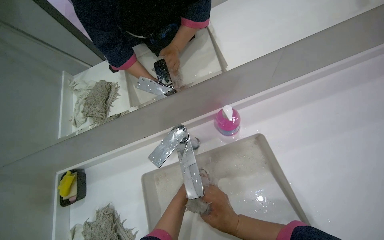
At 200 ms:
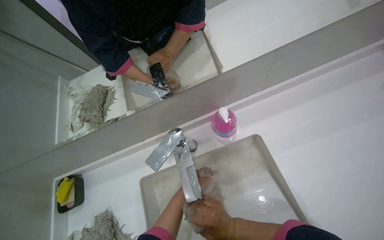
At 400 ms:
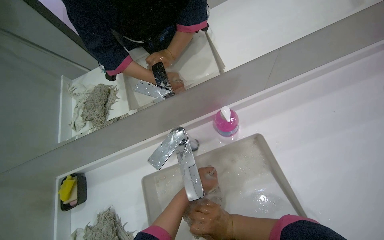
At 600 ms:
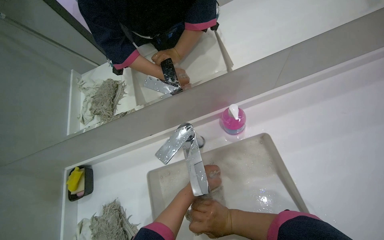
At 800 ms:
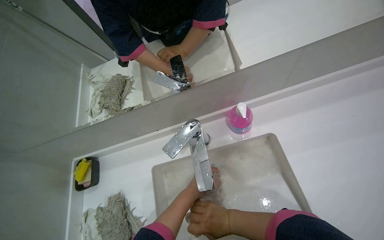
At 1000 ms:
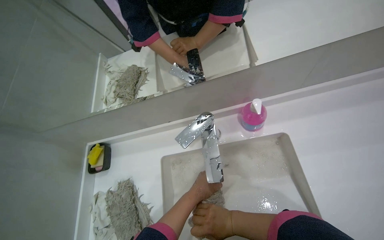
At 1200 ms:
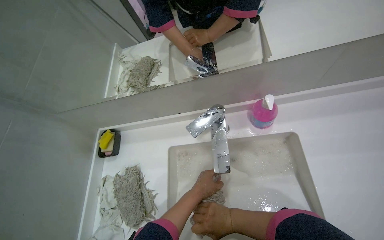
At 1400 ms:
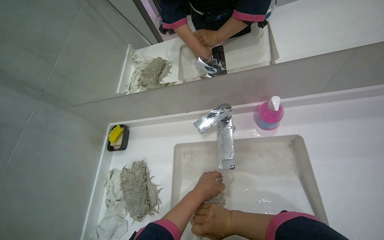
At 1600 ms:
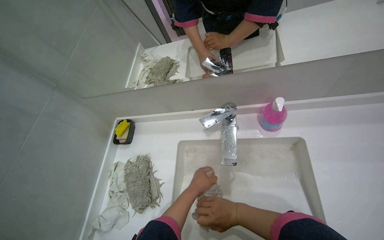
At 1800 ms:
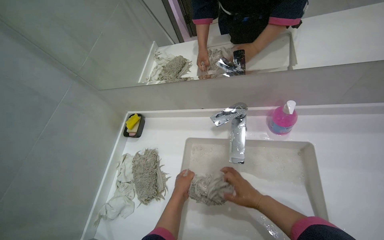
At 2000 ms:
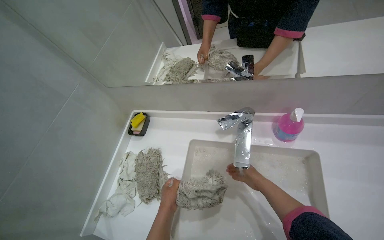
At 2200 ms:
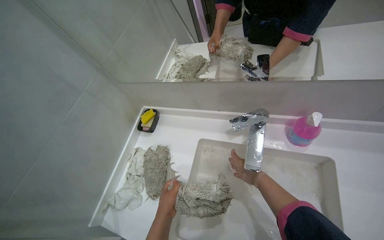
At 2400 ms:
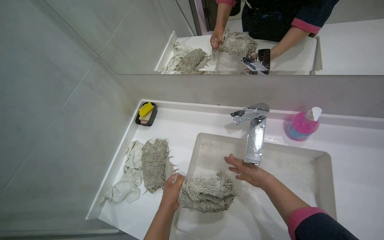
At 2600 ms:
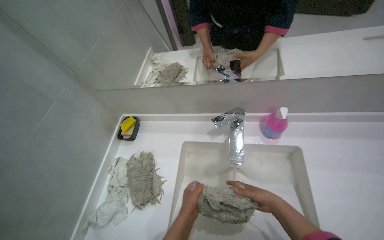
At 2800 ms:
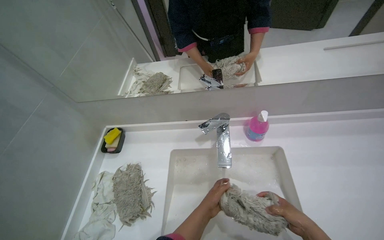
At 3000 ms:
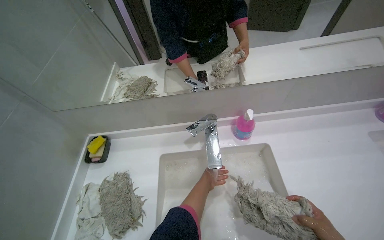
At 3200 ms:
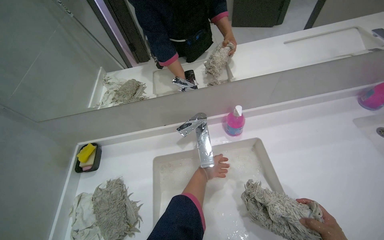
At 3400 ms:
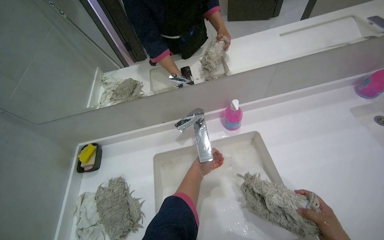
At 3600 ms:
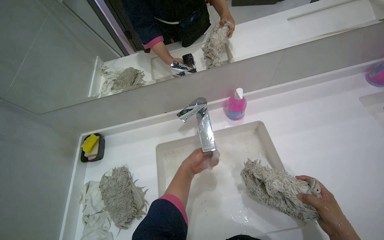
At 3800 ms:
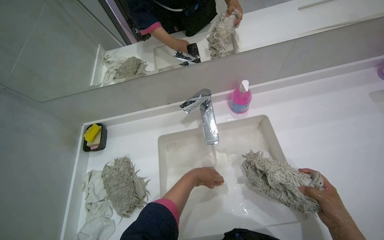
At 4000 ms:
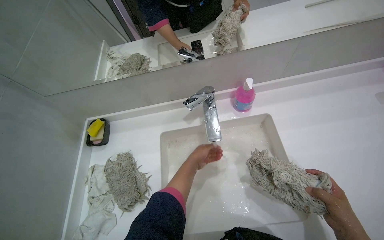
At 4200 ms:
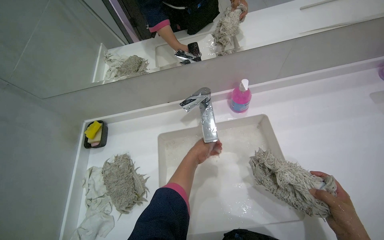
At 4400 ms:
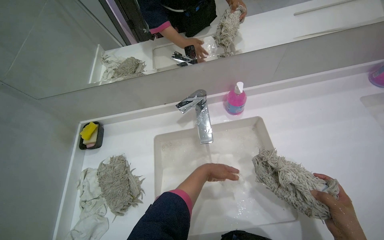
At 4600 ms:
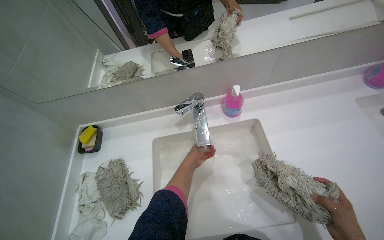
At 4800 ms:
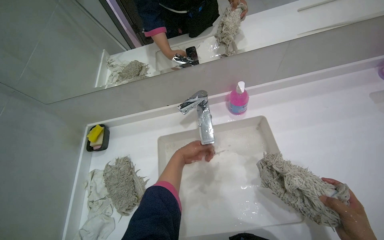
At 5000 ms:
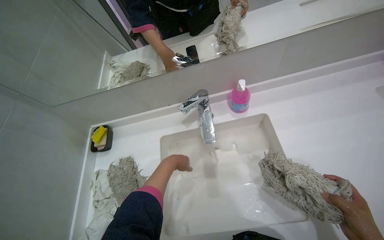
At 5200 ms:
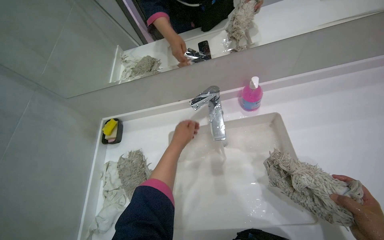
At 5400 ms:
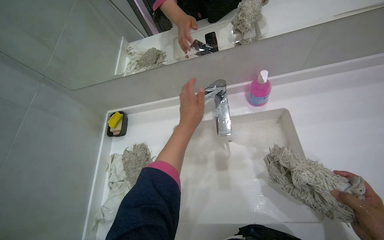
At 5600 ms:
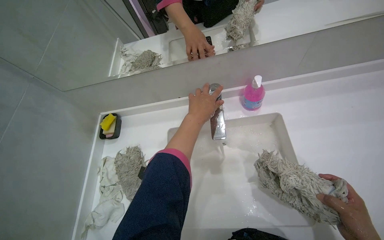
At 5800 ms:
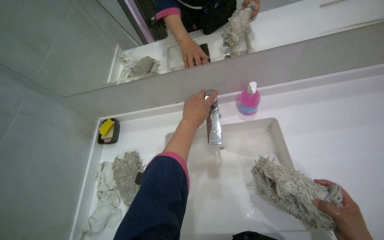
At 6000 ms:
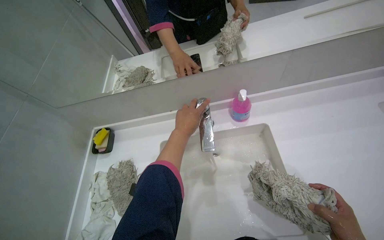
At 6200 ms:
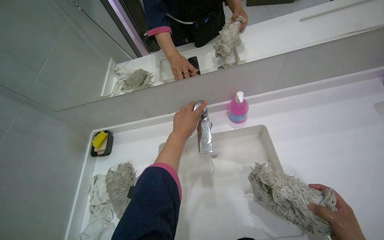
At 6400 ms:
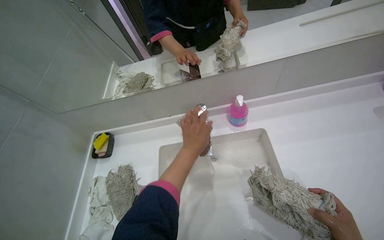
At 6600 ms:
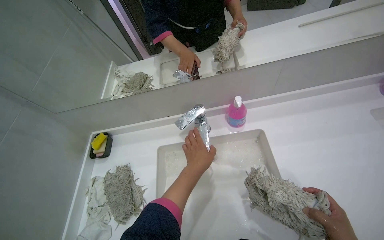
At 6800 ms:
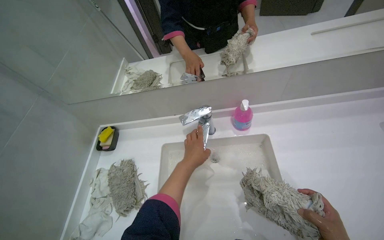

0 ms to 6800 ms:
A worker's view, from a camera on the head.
Job: preparing cleaning supplies.
The whole recording: Washing mop heads in sink. The worker washes and rinses mop heads in the sink, applying cleaner.
0 ms to 1400 ms: The wearer's head swings approximately 20 degrees to the left.
1400 ms to 2800 ms: The right hand travels to the right and nearer to the camera by roughly 25 cm. The left hand moves some 20 cm to the left and comes back.
4000 ms to 5400 ms: The left hand heads nearer to the camera and up the picture, covering roughly 20 cm.

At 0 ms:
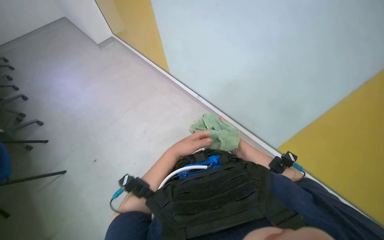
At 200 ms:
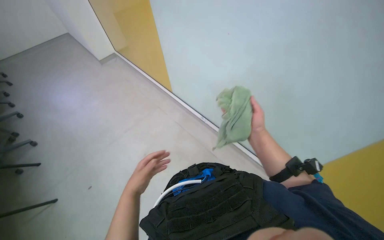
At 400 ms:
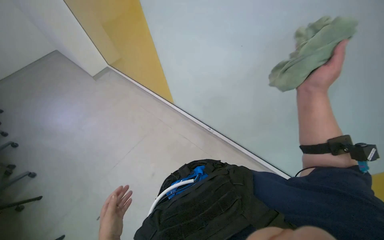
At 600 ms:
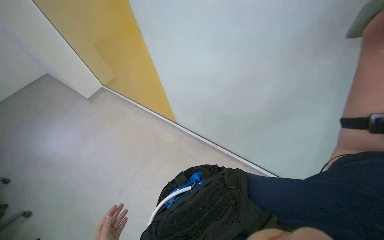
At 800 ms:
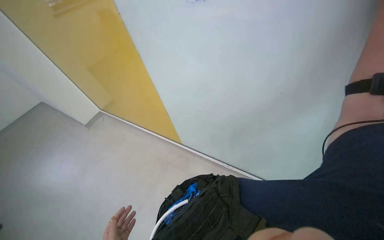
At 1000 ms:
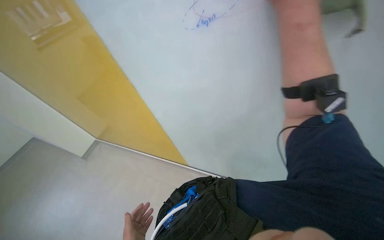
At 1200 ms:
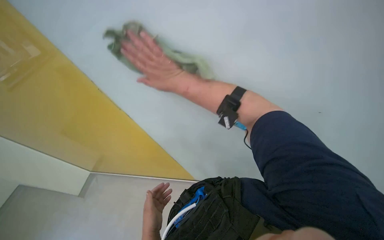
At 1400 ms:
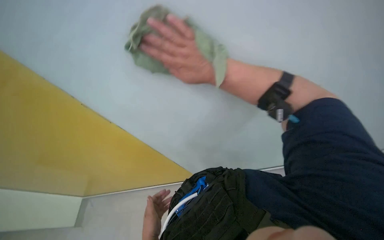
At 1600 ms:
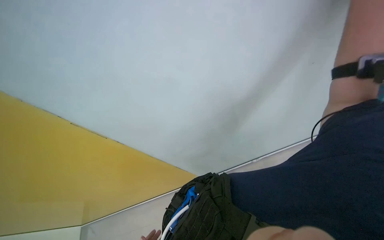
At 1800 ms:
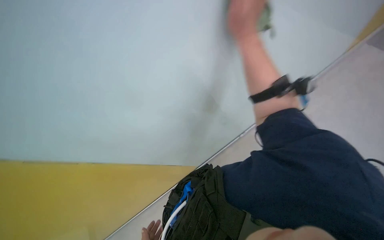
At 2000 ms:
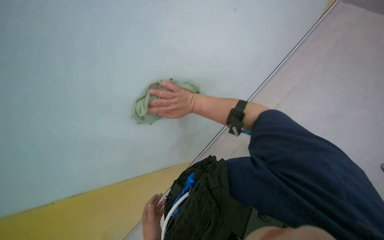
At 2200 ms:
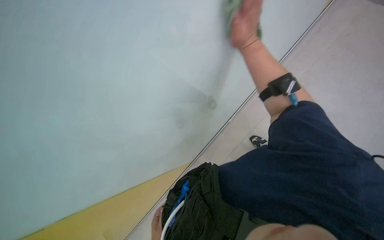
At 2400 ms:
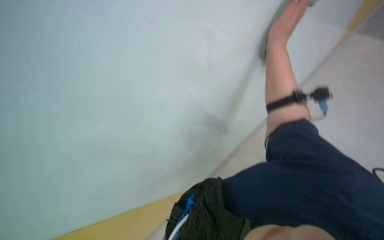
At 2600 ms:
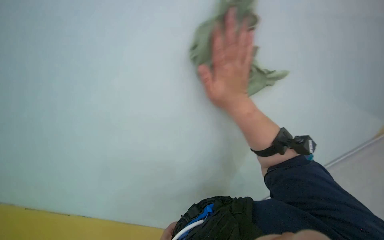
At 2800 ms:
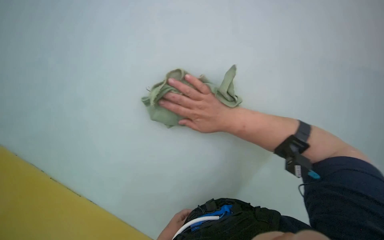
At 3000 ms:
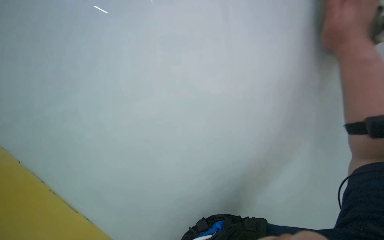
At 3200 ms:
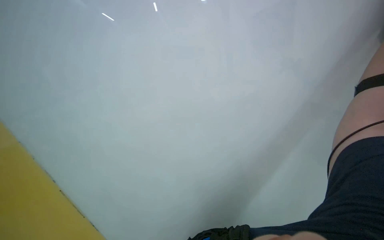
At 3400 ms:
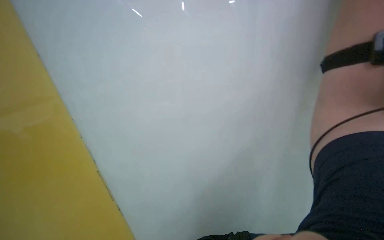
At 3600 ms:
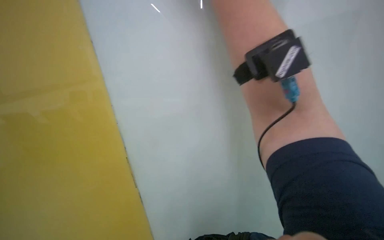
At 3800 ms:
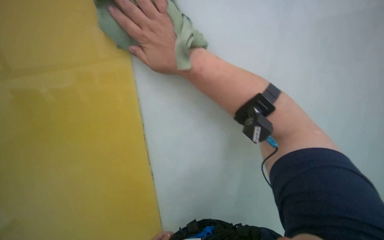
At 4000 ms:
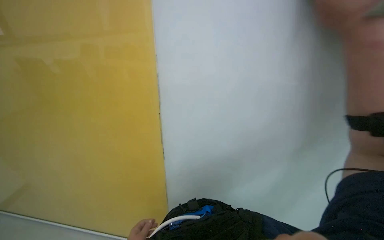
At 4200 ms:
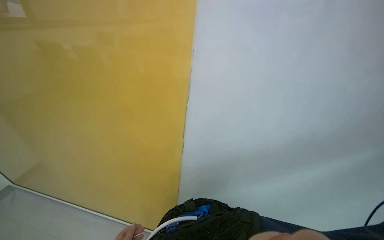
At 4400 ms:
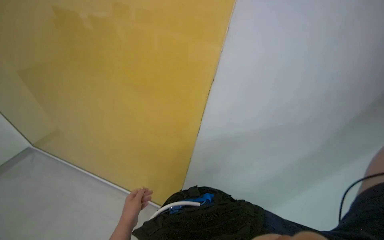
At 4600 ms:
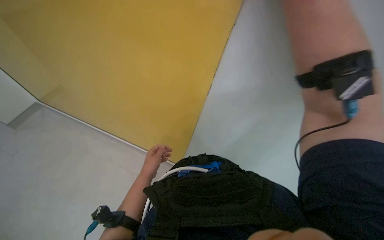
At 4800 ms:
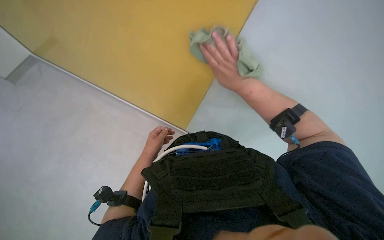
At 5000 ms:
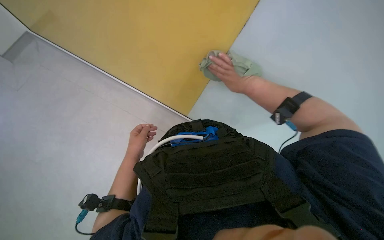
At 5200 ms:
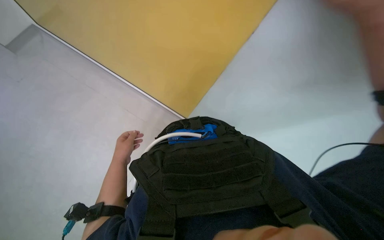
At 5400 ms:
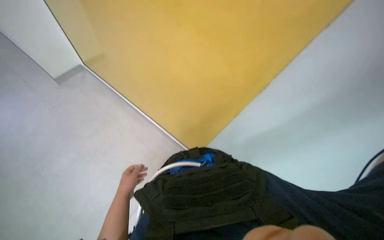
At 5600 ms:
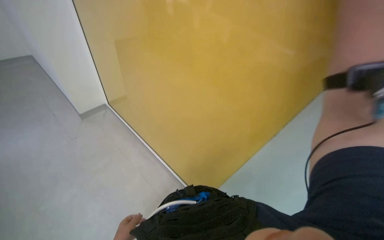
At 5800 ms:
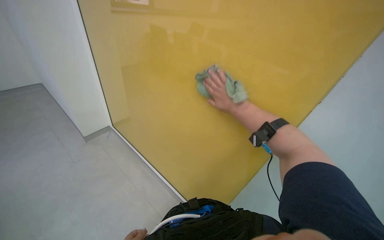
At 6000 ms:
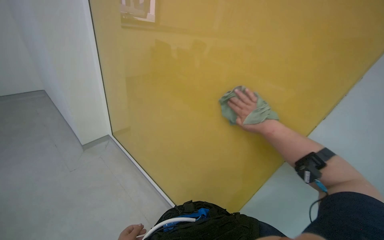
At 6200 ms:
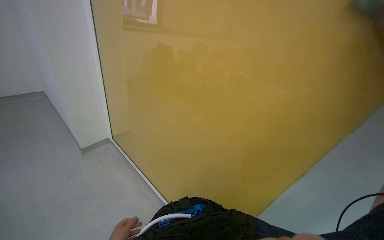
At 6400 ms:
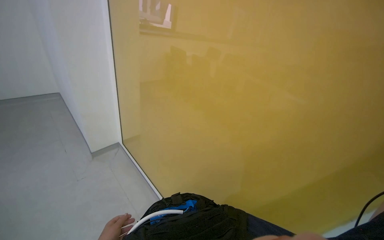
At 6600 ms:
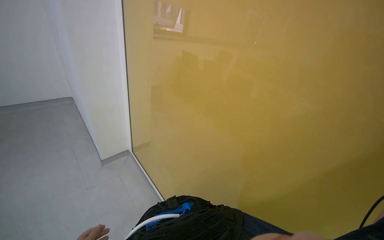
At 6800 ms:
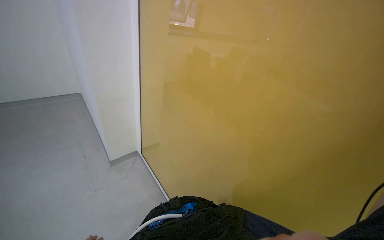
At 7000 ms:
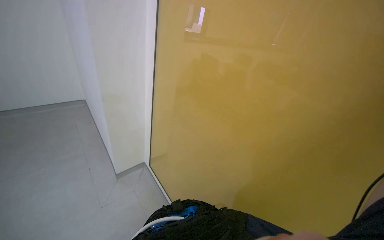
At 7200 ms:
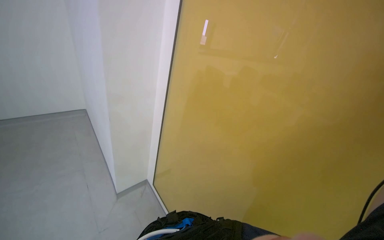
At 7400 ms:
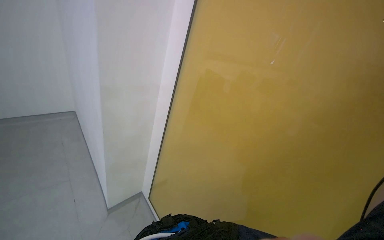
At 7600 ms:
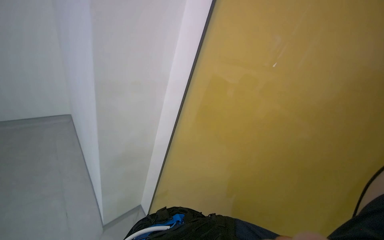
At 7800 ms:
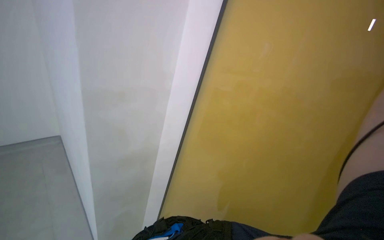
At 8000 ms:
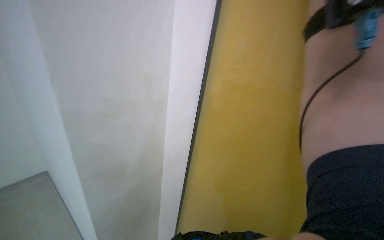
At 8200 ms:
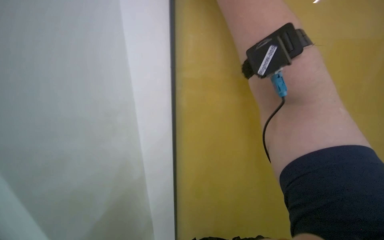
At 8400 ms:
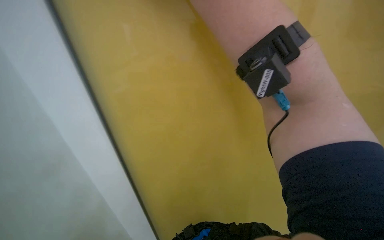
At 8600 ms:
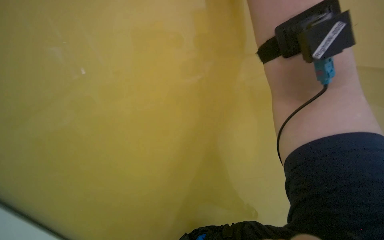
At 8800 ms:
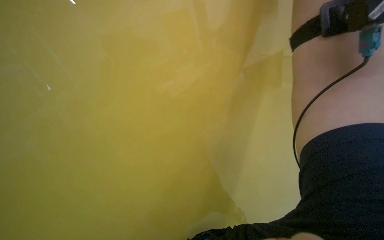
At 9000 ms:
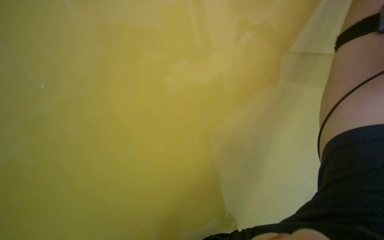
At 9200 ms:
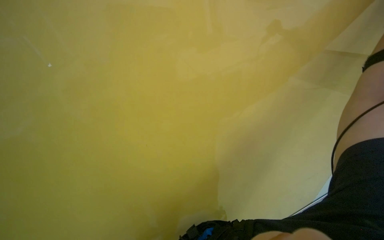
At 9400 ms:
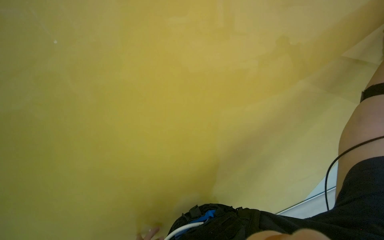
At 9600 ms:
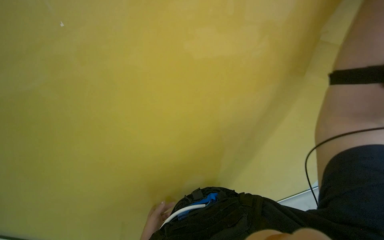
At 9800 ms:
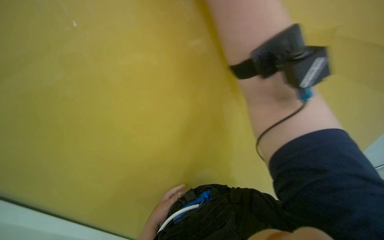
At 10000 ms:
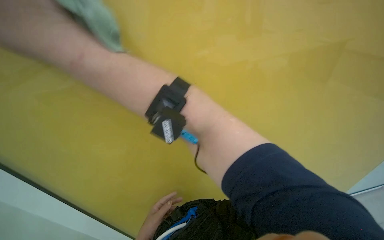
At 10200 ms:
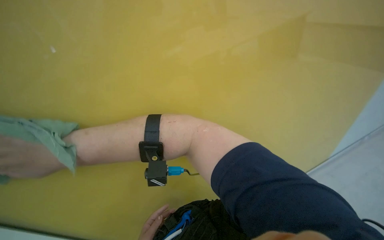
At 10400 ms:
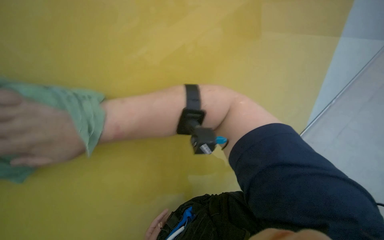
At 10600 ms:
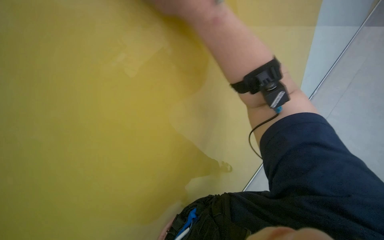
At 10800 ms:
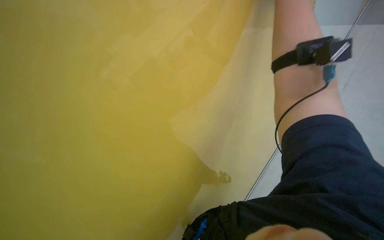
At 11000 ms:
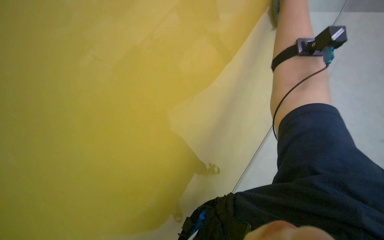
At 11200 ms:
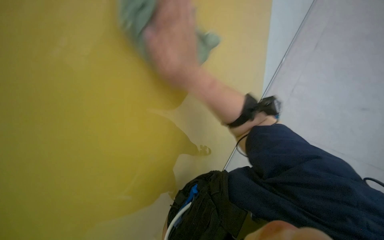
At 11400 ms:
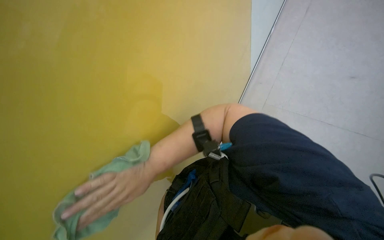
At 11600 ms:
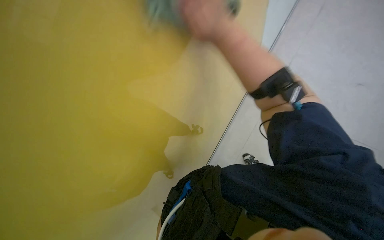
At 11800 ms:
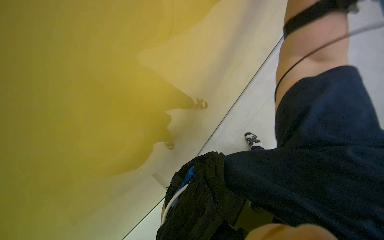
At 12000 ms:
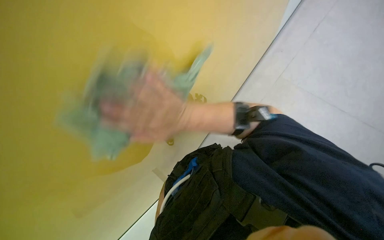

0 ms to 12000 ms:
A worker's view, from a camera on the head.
Job: wiping surfaces.
The whole recording: Wiping walls with cloth. The worker wipes the walls with a cloth.
1600 ms to 3000 ms: The view tips downward by some 15 degrees.
4400 ms to 6000 ms: The view tilts about 20 degrees upward.
6000 ms to 7600 ms: The camera pitches upward, by some 15 degrees.
9000 ms to 10400 ms: The wearer looks about 20 degrees further to the right.
10400 ms to 12000 ms: The view tilts about 20 degrees downward.
